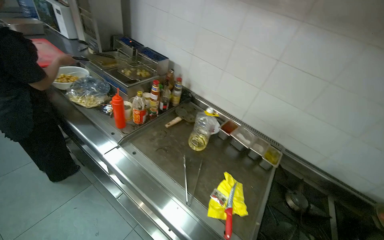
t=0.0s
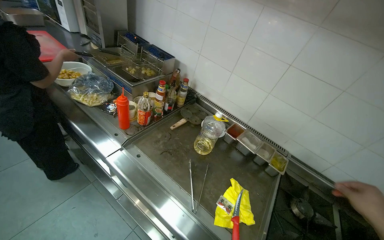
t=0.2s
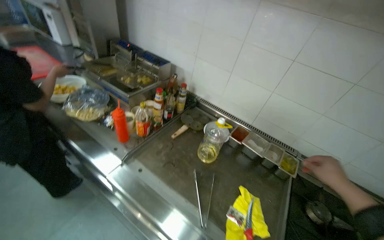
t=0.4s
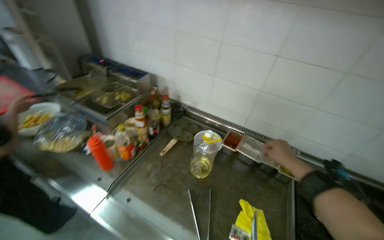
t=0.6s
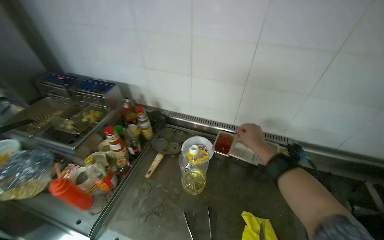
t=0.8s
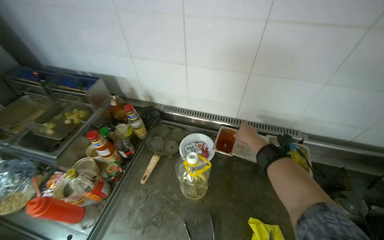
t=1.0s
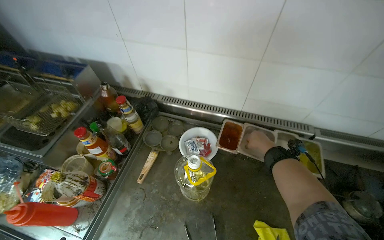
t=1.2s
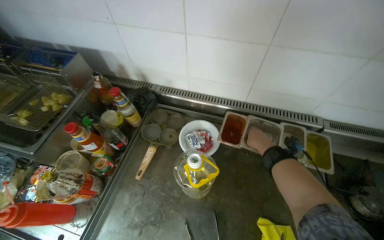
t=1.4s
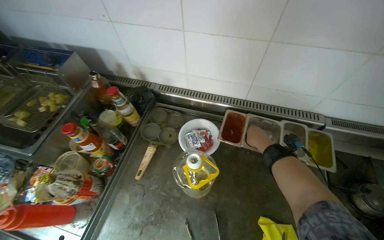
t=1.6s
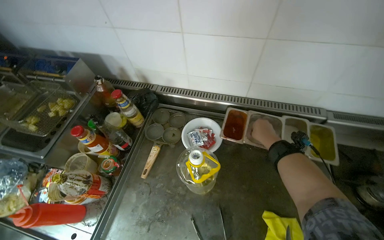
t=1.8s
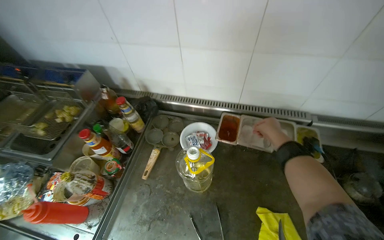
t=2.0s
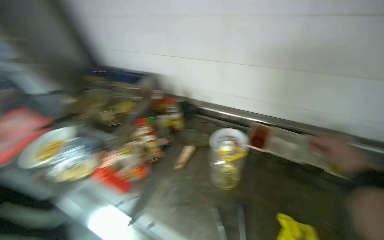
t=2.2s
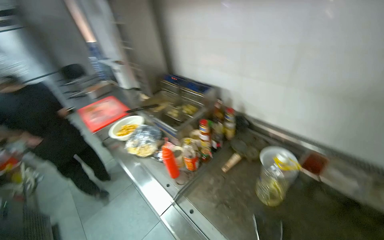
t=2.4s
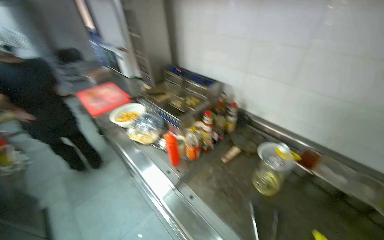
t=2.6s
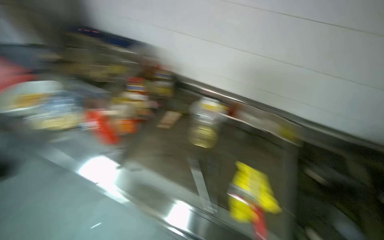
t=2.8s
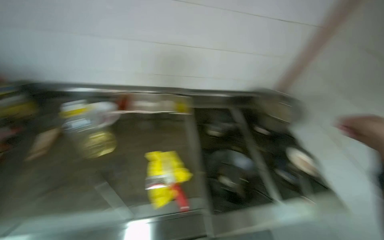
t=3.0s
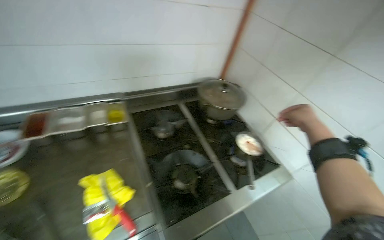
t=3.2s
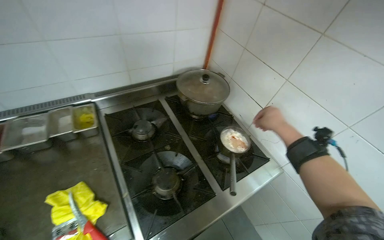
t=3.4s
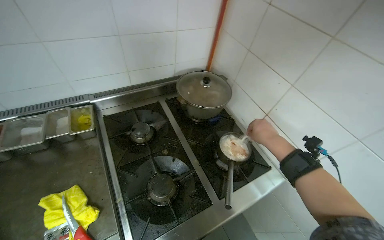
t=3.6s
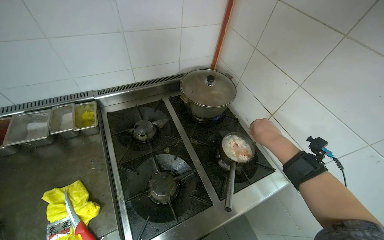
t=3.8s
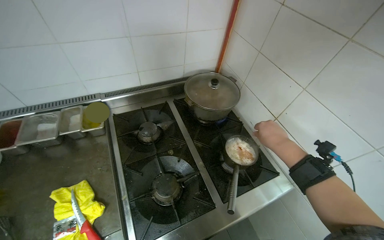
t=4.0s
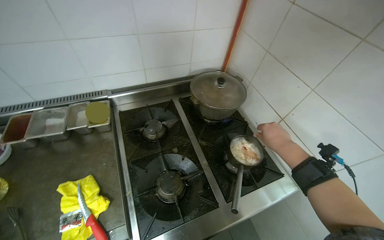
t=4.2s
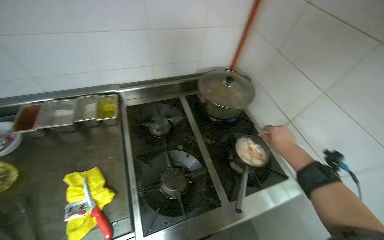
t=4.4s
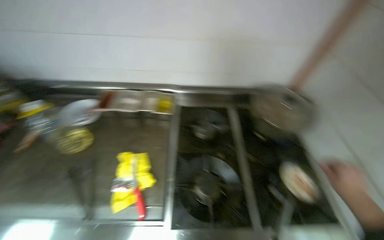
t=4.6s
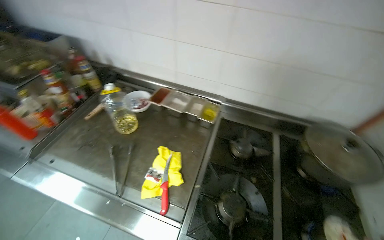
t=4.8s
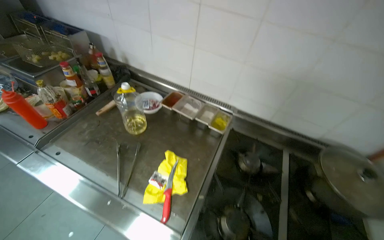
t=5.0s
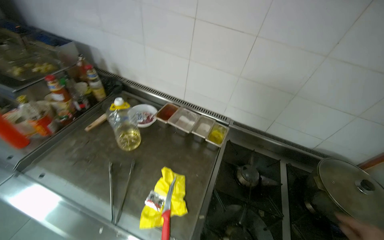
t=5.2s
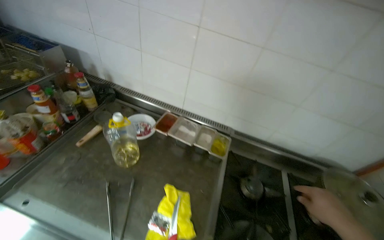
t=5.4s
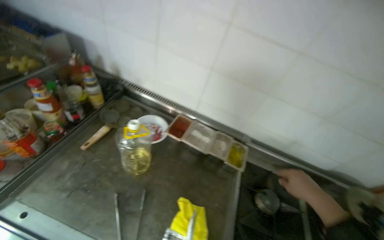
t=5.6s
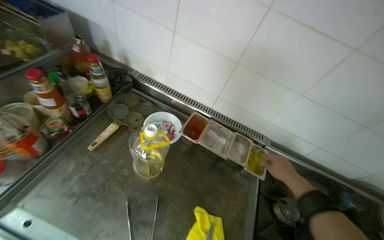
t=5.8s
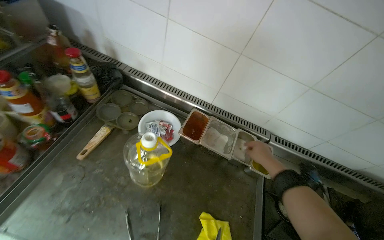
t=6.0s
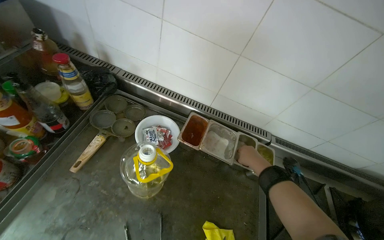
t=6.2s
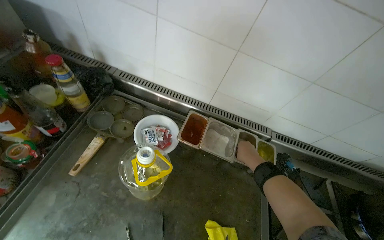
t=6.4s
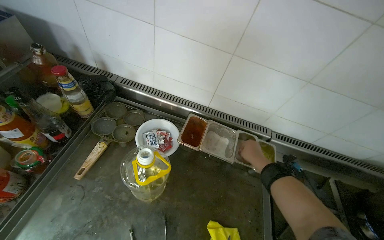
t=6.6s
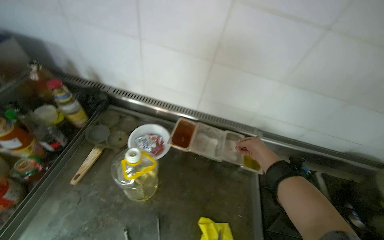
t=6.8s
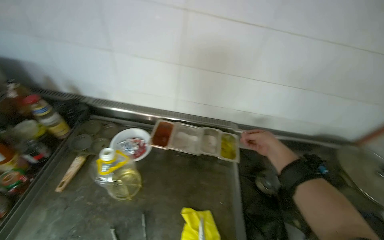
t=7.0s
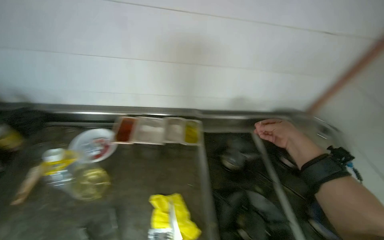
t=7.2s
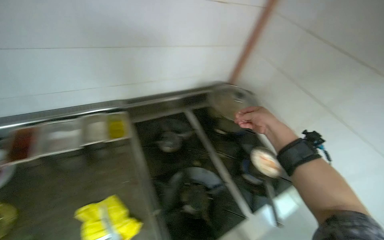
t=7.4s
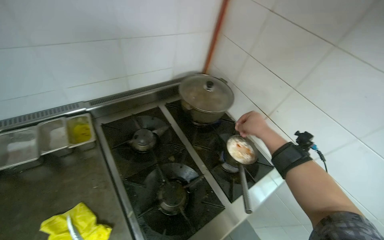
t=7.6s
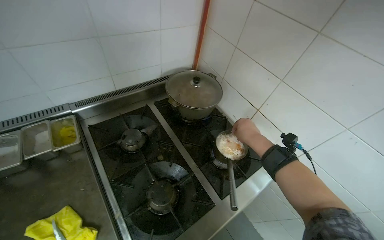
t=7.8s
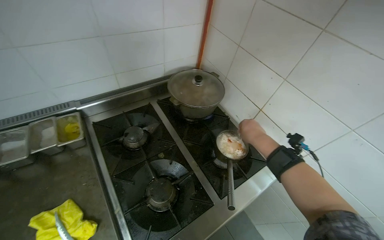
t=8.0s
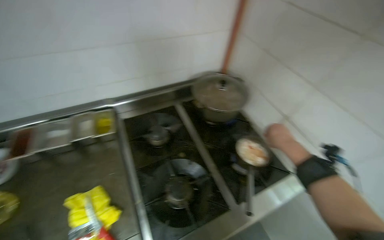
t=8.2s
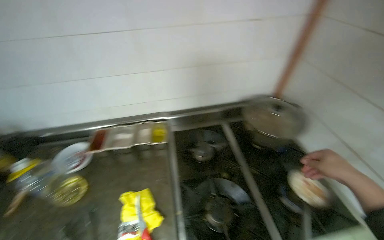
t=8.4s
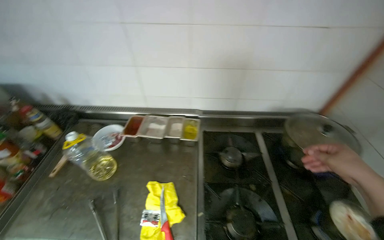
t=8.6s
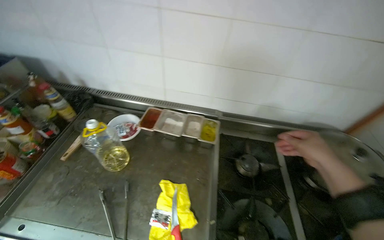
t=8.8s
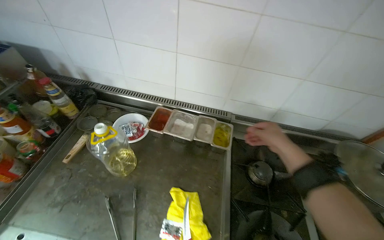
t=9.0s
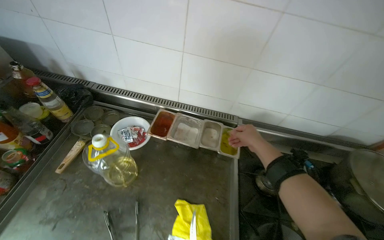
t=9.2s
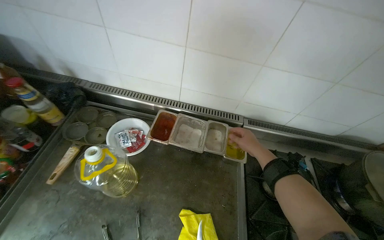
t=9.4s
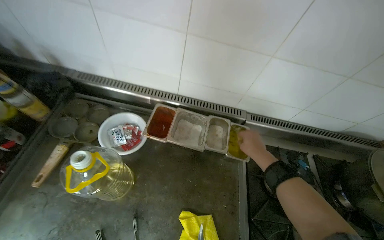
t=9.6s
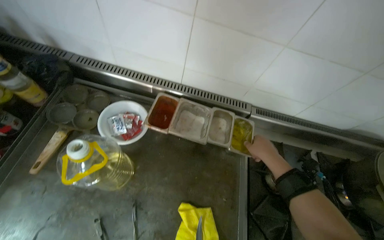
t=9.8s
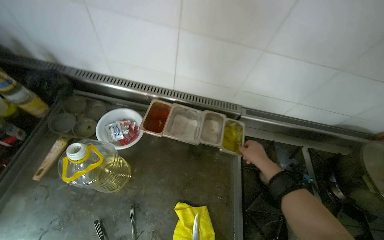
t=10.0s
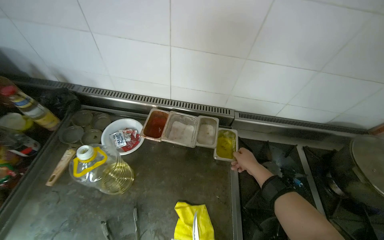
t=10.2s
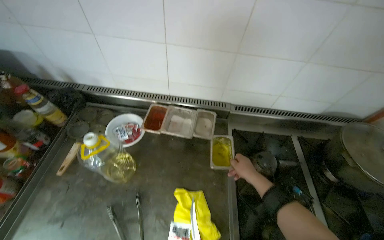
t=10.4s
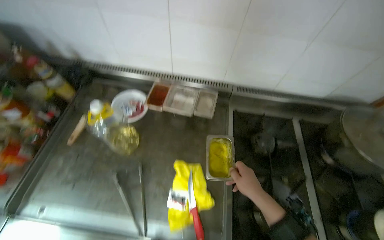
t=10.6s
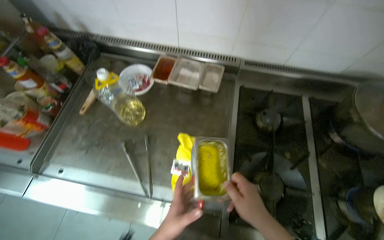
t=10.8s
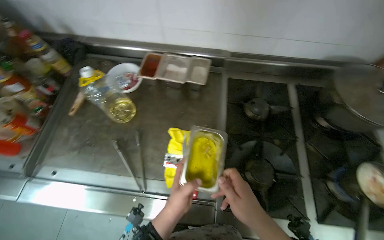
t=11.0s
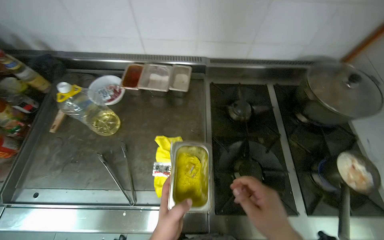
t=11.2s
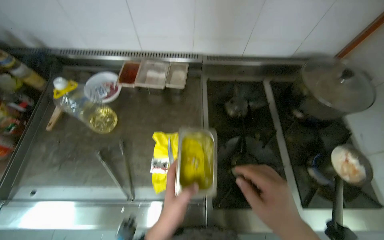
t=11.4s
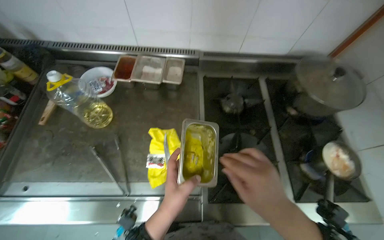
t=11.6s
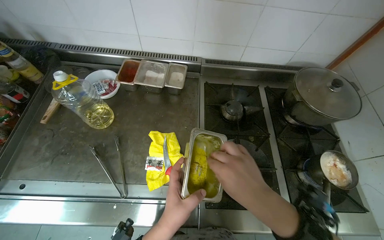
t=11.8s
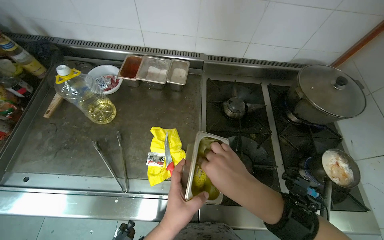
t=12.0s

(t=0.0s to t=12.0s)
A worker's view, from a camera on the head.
Job: cooking food.
The whole recording: Cooking food in a pot. The worker stirs food in a pot on the stove, adjusts the flame, and adds more ingredients.
t=0.0s - t=1.6s: The wearer moves some 60 cm. The view tips downward by roughly 20 degrees. The scene rotates counterclockwise by about 25 degrees.
t=1.6s - t=3.0s: The head travels approximately 40 cm. The view pans to the right by roughly 20 degrees.
t=4.4s - t=6.0s: The camera travels some 70 cm. The wearer's head swings roughly 40 degrees to the left.
t=6.0s - t=7.6s: The wearer moves roughly 50 cm. The head turns to the right by approximately 50 degrees.
t=7.6s - t=9.0s: The wearer looks some 45 degrees further to the left.
t=9.0s - t=10.4s: The right hand goes approximately 25 cm farther from the camera and down the picture.
t=10.4s - t=12.0s: The right hand is displaced nearer to the camera by roughly 35 cm.

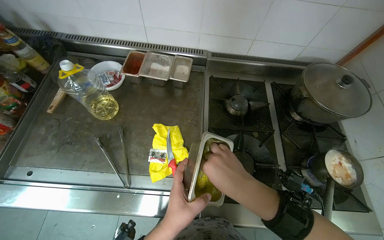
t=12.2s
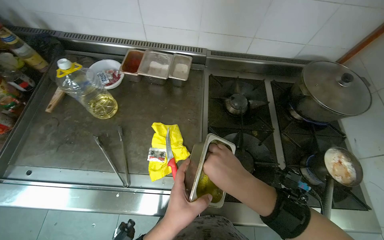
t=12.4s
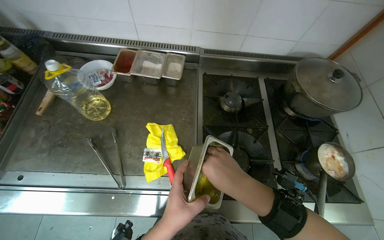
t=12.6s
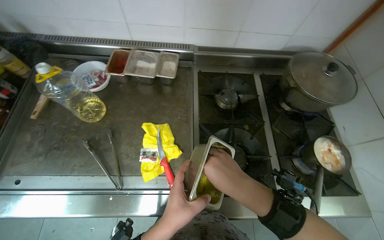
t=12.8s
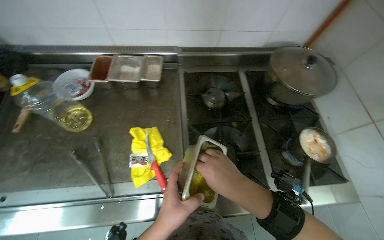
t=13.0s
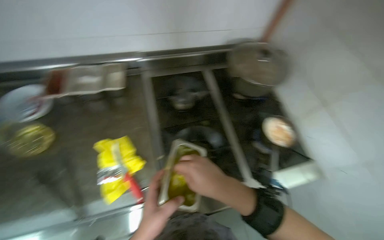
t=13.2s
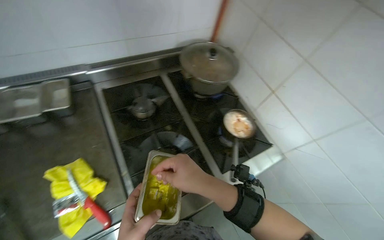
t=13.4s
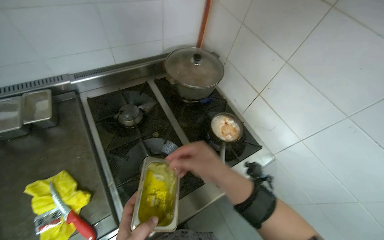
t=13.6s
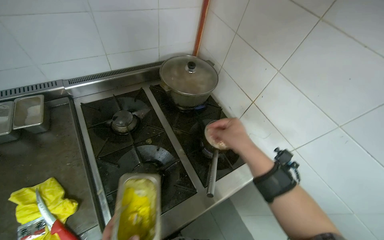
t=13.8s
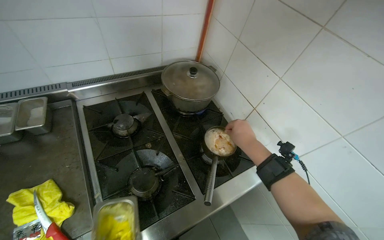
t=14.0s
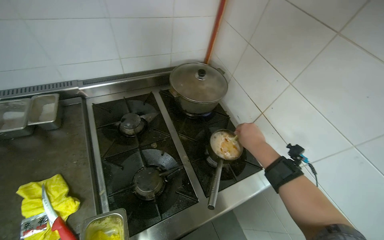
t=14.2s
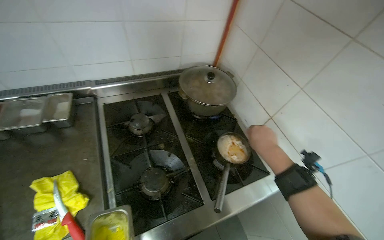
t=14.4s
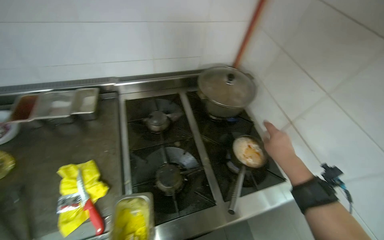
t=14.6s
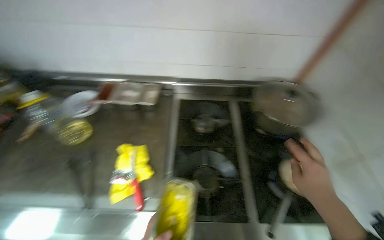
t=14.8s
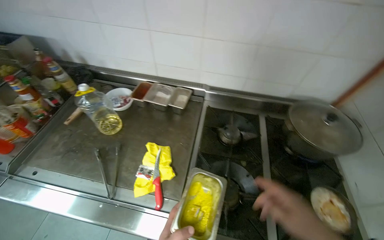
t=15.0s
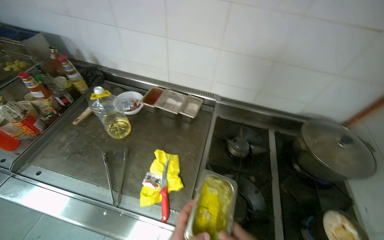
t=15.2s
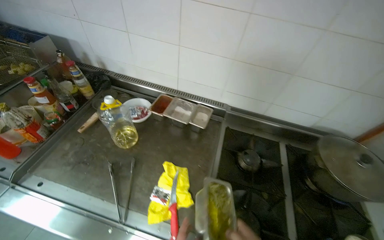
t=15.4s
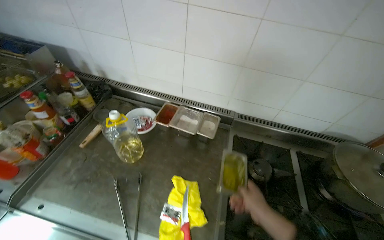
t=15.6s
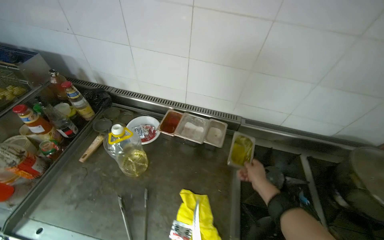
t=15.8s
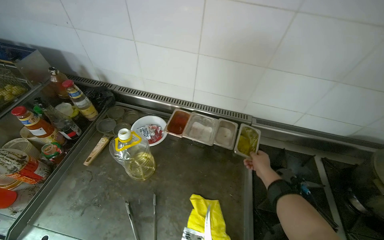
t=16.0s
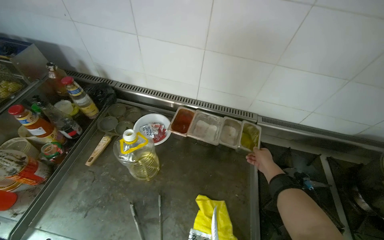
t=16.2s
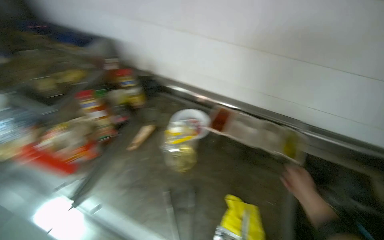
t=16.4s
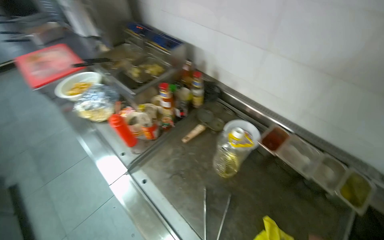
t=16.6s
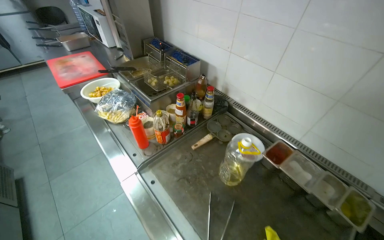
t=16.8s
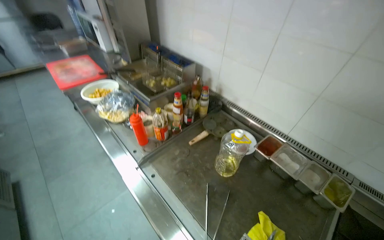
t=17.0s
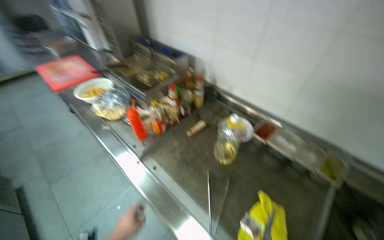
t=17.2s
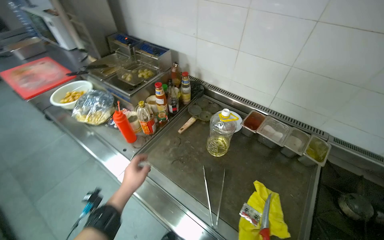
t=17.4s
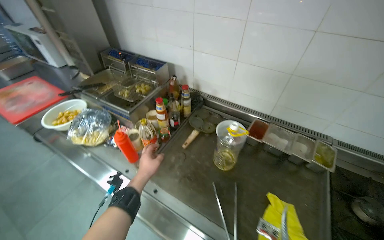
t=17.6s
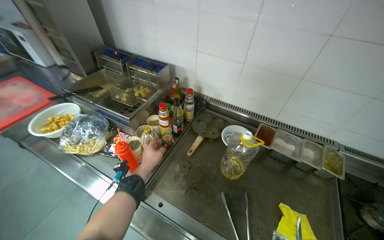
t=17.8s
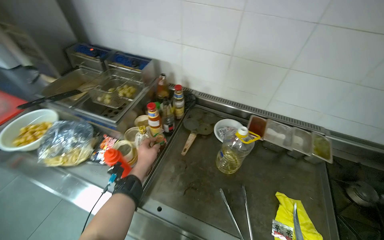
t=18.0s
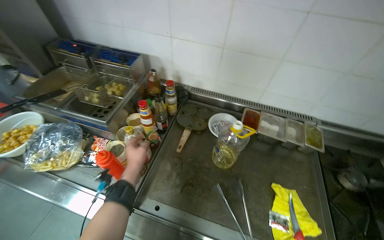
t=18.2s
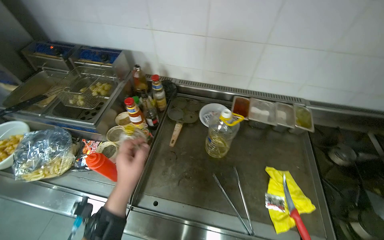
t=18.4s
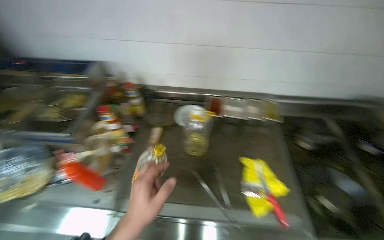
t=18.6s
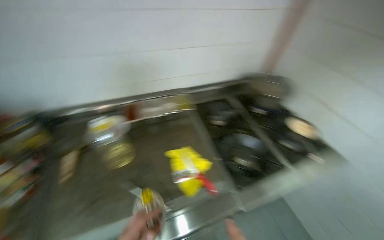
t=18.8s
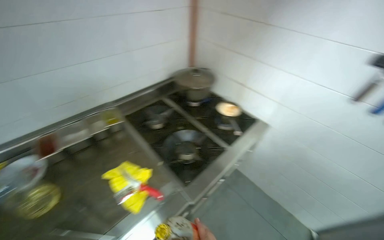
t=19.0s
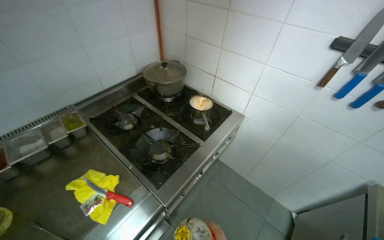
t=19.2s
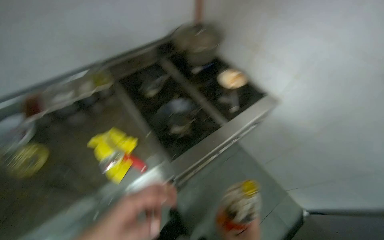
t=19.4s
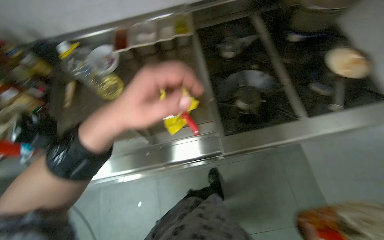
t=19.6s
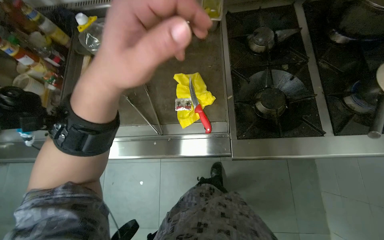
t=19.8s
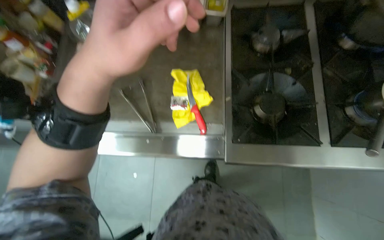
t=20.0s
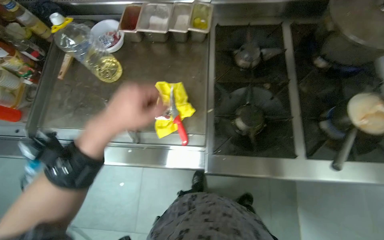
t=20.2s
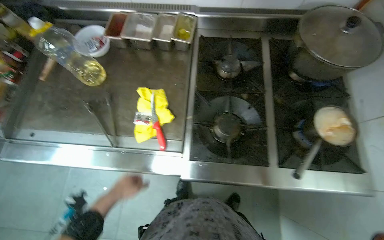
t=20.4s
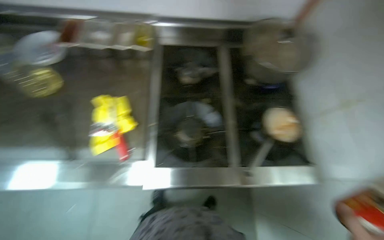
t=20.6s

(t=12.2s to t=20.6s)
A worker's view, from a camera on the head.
Job: cooking food.
The whole recording: Cooking food in a pot. The worker stirs food in a pot on the stove, adjusts the flame, and adds more ingredients.
t=12.2s - t=13.6s: The head turns to the right by about 35 degrees.
t=13.6s - t=15.0s: The head rotates about 45 degrees to the left.
t=15.0s - t=16.4s: The camera travels roughly 40 cm.
t=17.8s - t=19.2s: The camera travels roughly 50 cm. The head rotates approximately 80 degrees to the right.
t=19.2s - t=20.6s: The wearer looks about 50 degrees further to the left. The view tips downward by roughly 25 degrees.
